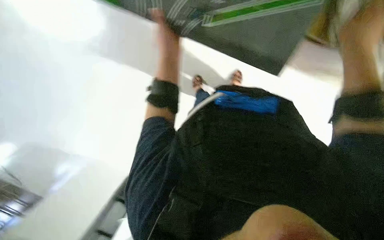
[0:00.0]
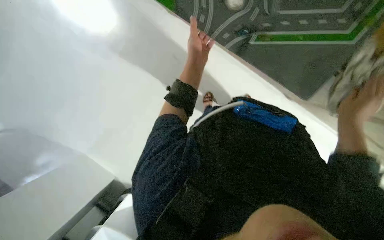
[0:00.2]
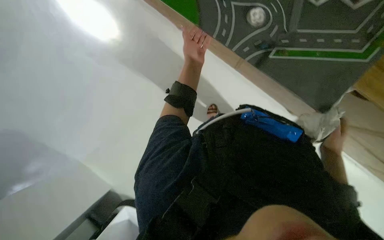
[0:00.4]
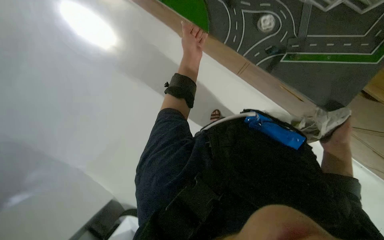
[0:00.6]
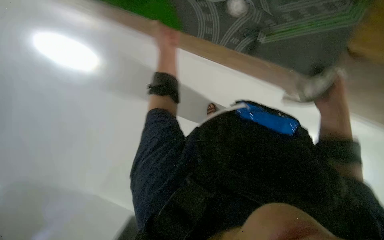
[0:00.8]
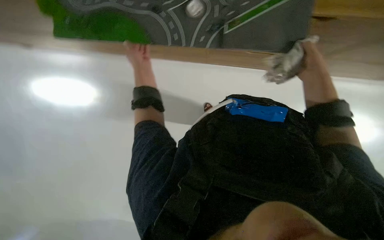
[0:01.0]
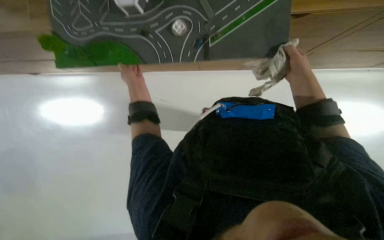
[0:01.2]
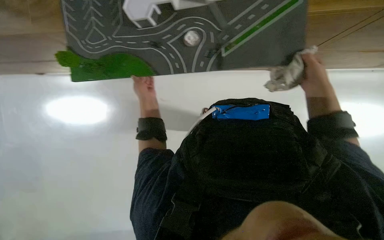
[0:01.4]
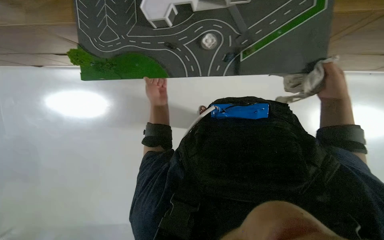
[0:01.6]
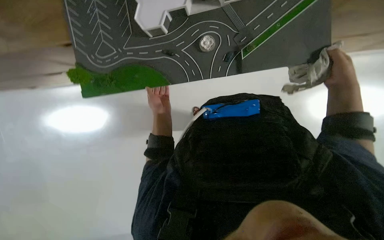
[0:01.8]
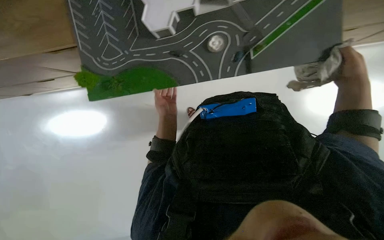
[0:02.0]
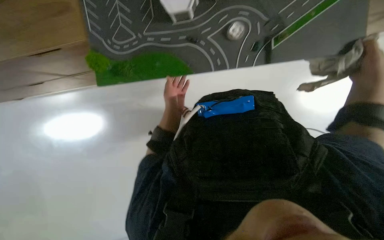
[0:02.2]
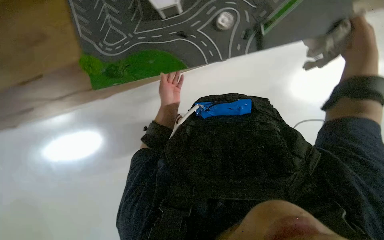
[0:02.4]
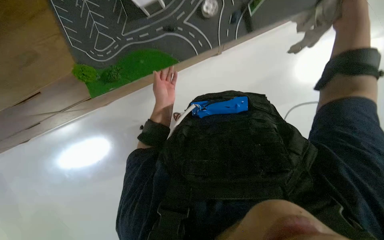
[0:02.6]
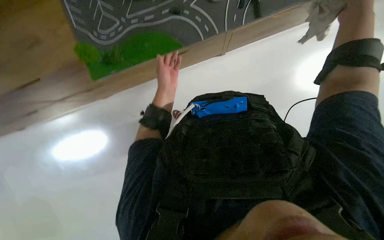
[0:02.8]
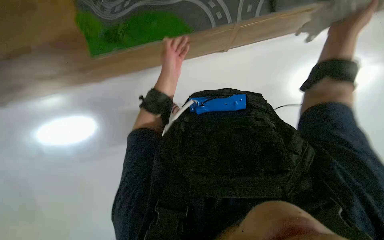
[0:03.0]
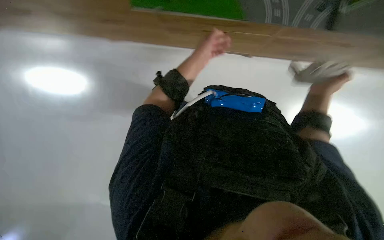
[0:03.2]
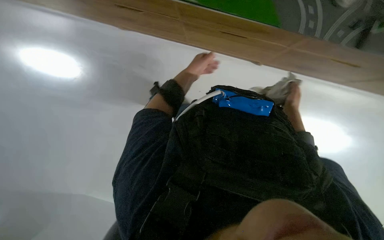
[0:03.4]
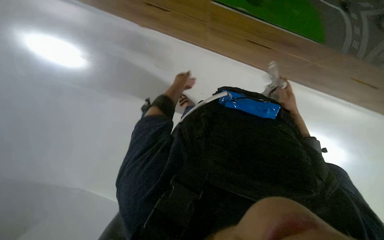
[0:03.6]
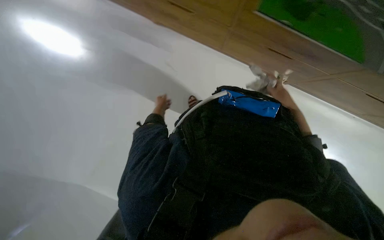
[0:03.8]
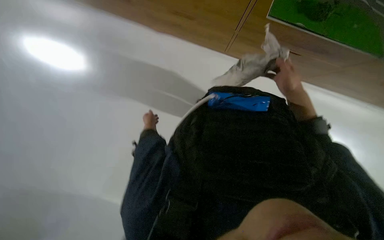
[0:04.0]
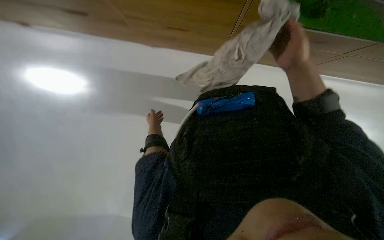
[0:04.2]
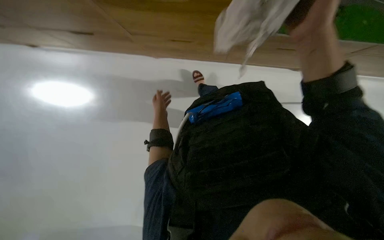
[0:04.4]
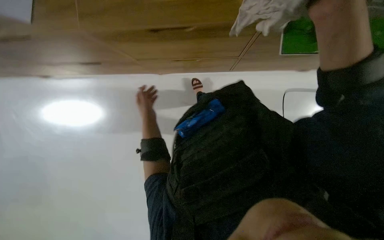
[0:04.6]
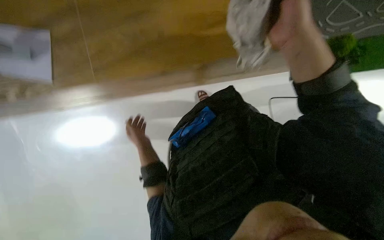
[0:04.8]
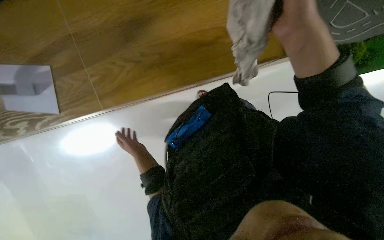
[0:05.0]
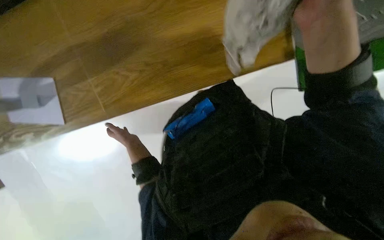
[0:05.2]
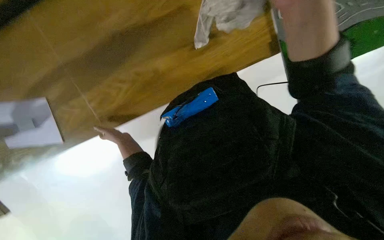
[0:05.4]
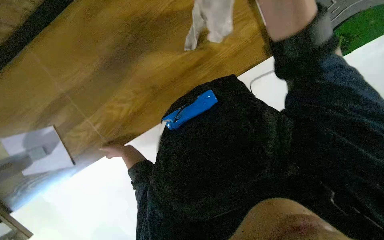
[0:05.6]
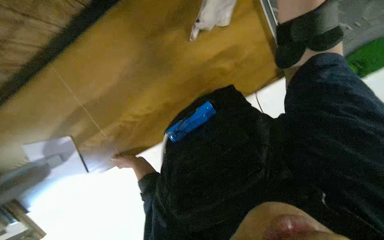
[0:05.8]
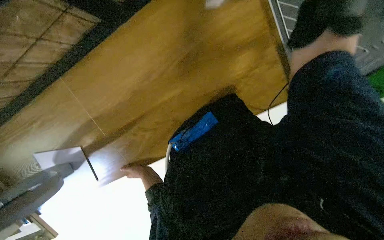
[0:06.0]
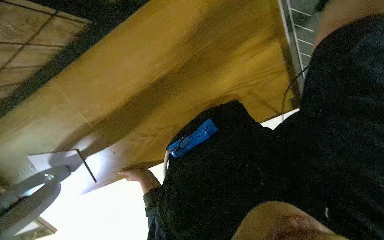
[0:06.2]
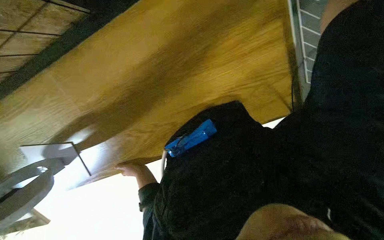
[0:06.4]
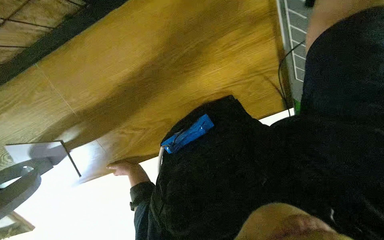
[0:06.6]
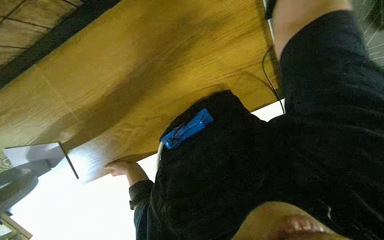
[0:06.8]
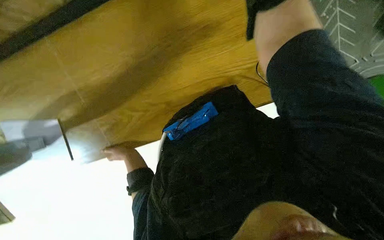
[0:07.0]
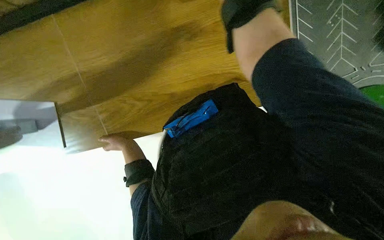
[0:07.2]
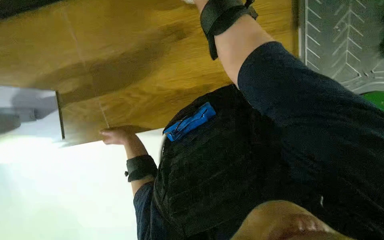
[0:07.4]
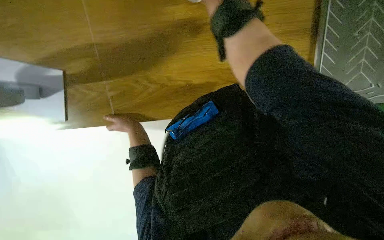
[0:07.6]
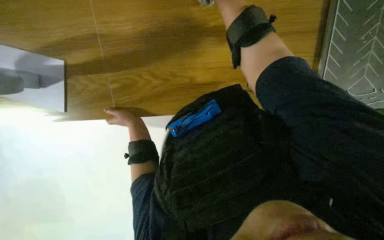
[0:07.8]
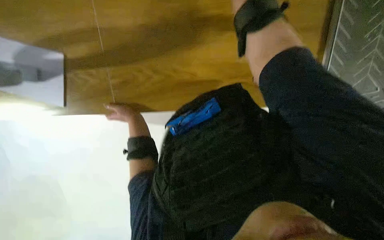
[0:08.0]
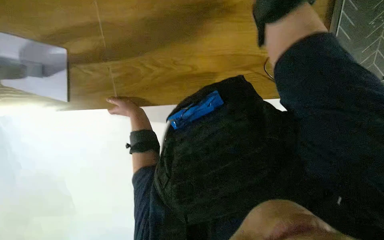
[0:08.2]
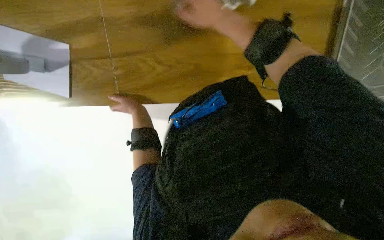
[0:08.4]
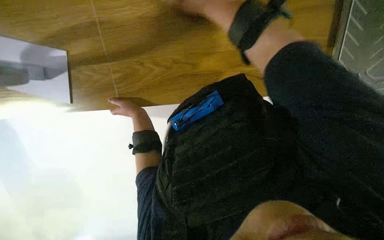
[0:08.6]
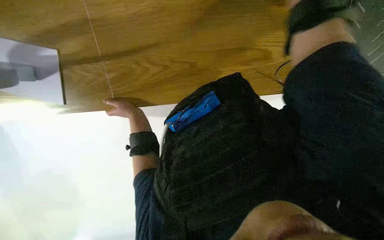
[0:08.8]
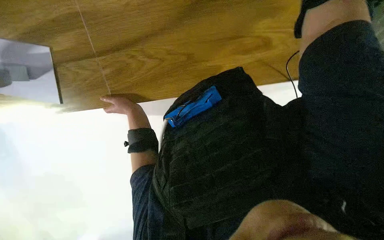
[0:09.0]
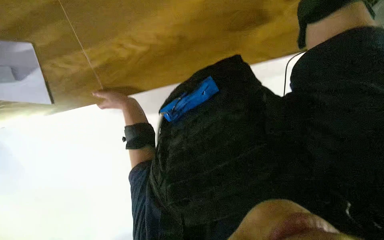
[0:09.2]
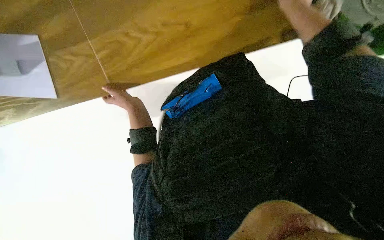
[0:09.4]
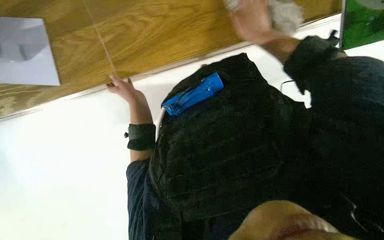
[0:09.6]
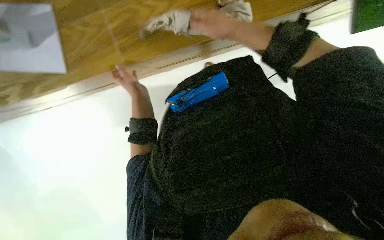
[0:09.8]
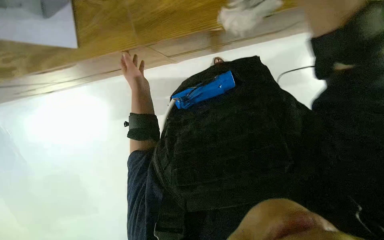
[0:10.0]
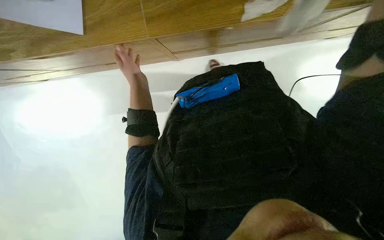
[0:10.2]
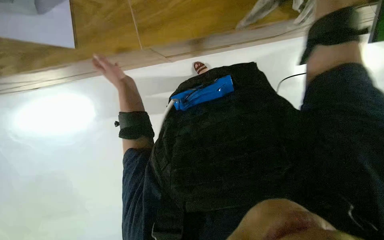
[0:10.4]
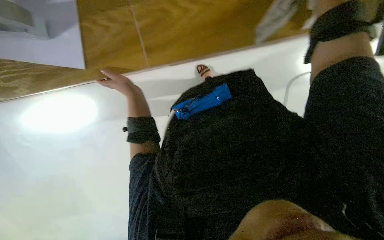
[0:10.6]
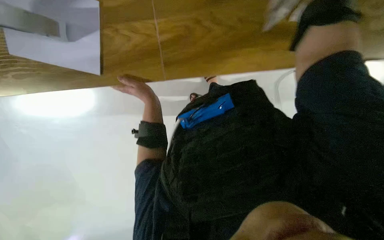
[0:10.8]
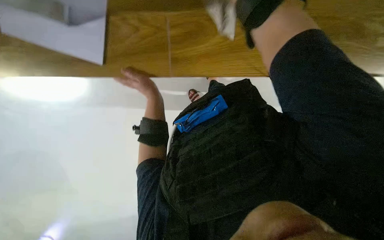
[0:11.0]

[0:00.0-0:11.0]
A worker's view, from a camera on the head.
Job: wiping surfaces.
The whole recording: Cleaning model pieces. The worker picks up and wipes various model pieces with a cloth.
0:00.0 to 0:01.6: The view tilts roughly 20 degrees upward. The right hand goes roughly 15 cm farther from the camera. Meanwhile the left hand moves to the left and farther from the camera, about 20 cm.
0:01.6 to 0:03.2: The right hand goes approximately 10 cm farther from the camera.
0:03.2 to 0:04.8: The camera is aimed approximately 20 degrees further to the left.
0:06.2 to 0:07.8: The view tilts roughly 15 degrees downward.
0:07.8 to 0:09.4: The view tips downward by some 15 degrees.

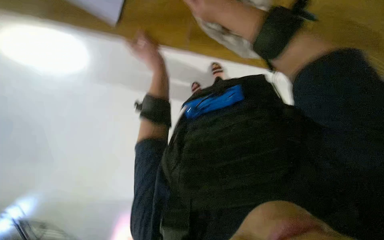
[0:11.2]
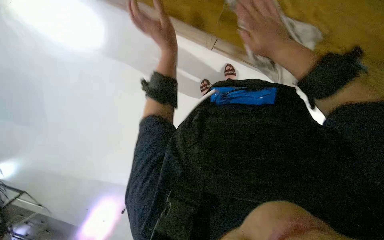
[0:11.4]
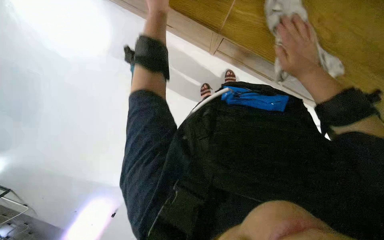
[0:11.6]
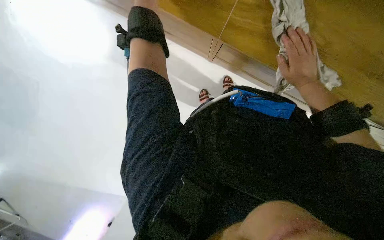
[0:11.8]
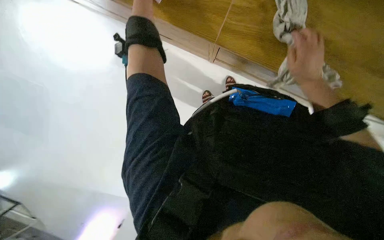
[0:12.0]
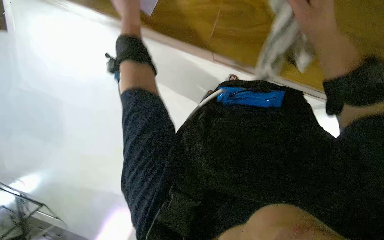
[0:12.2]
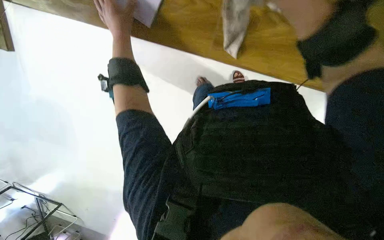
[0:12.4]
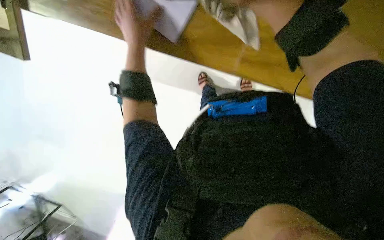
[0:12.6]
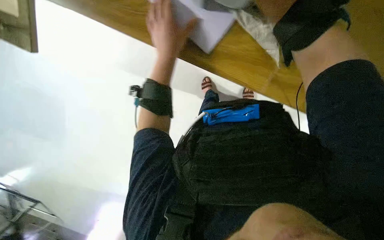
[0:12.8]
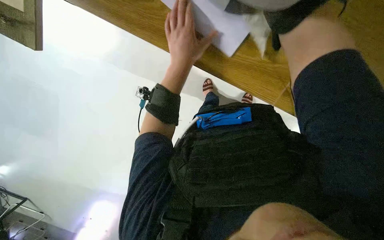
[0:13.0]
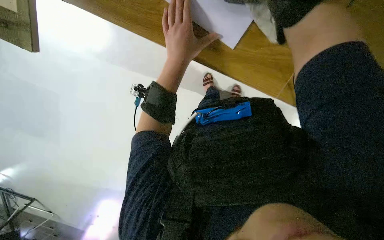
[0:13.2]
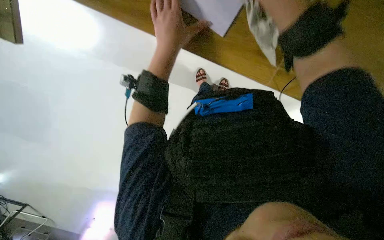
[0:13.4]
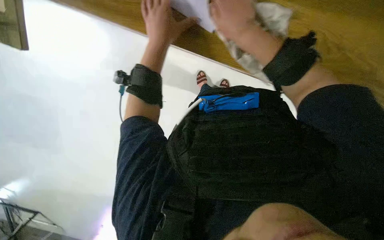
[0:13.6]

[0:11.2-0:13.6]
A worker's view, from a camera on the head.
Job: wiping surfaces.
The whole recording: Cleaning model pieces. The worker picks up and wipes various model pieces with a cloth.
0:11.2 to 0:12.4: The view tilts roughly 20 degrees downward.
0:12.4 to 0:13.6: The left hand travels to the right by about 10 cm.

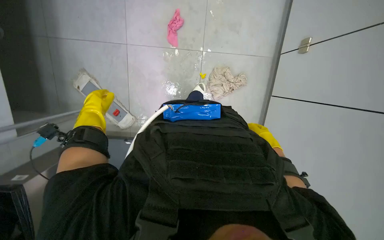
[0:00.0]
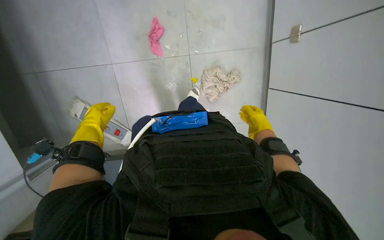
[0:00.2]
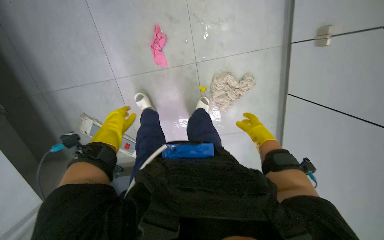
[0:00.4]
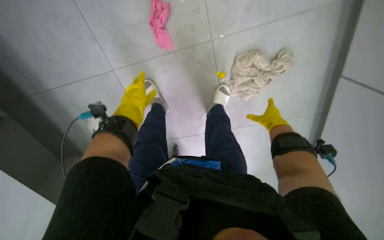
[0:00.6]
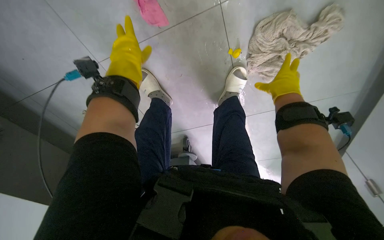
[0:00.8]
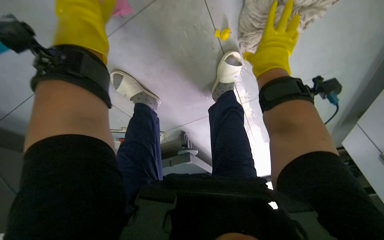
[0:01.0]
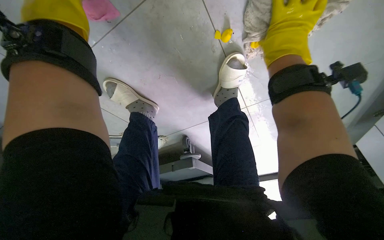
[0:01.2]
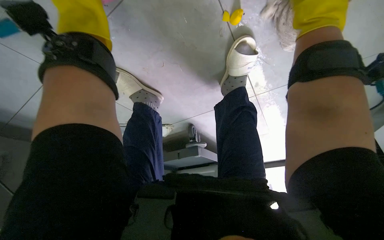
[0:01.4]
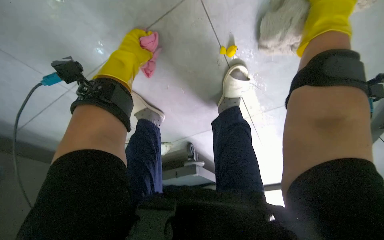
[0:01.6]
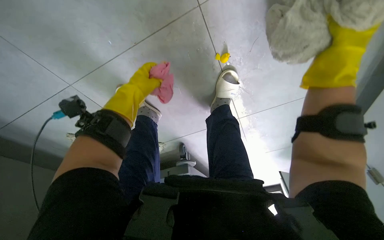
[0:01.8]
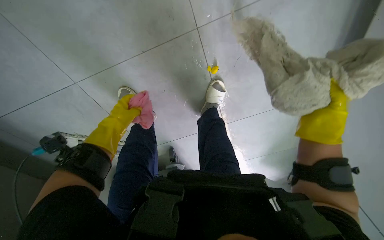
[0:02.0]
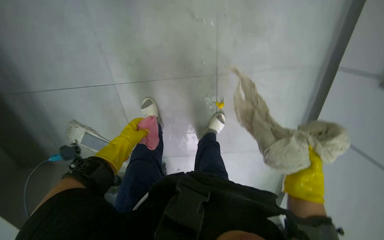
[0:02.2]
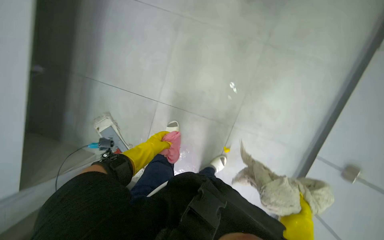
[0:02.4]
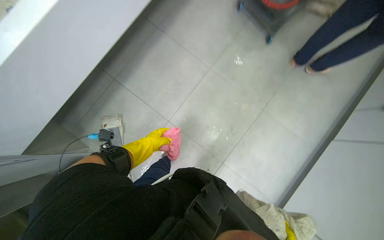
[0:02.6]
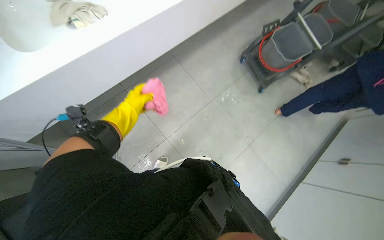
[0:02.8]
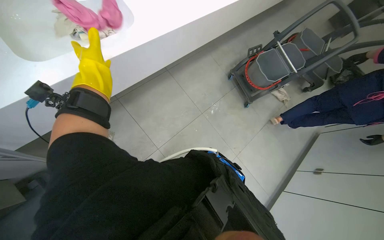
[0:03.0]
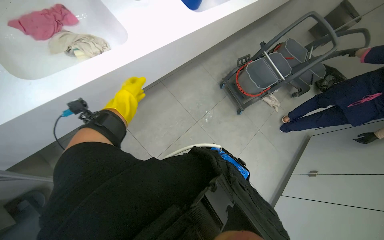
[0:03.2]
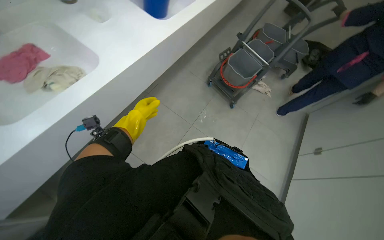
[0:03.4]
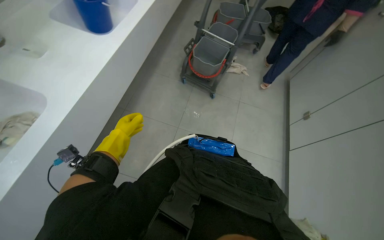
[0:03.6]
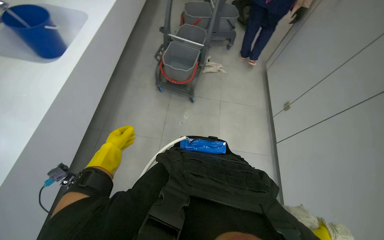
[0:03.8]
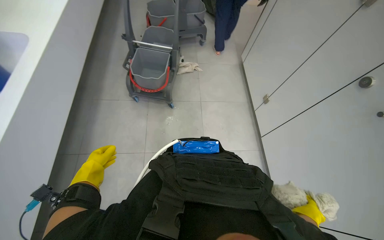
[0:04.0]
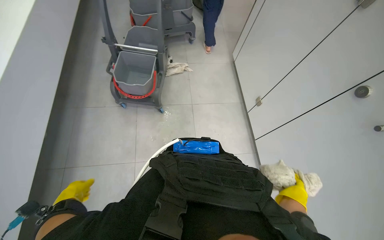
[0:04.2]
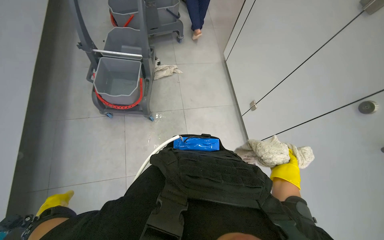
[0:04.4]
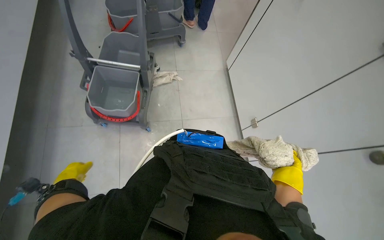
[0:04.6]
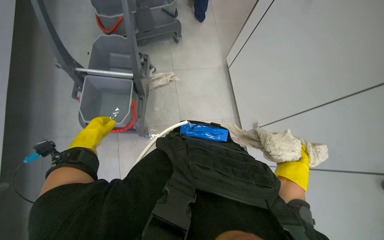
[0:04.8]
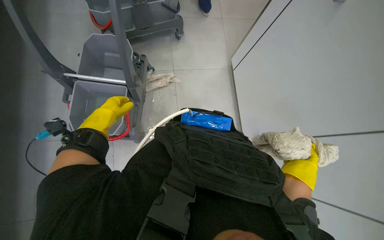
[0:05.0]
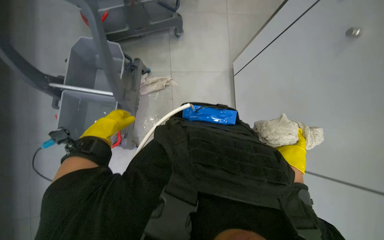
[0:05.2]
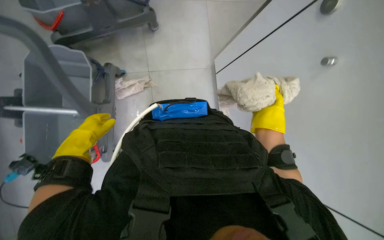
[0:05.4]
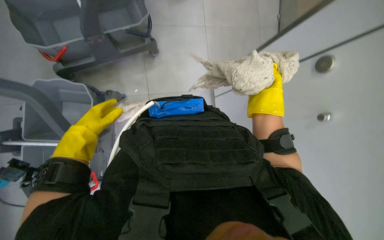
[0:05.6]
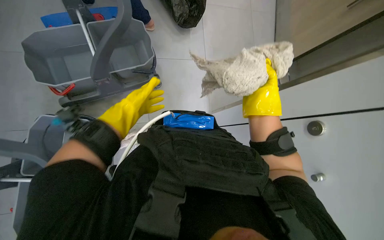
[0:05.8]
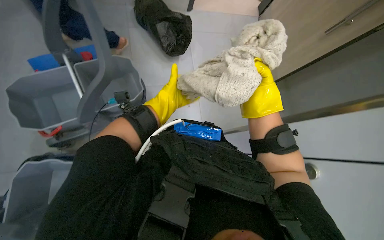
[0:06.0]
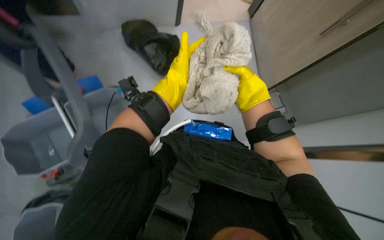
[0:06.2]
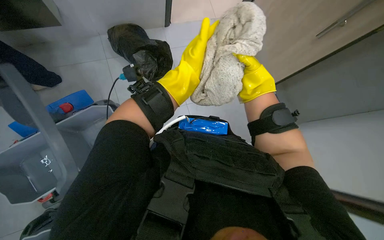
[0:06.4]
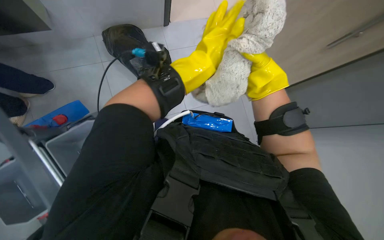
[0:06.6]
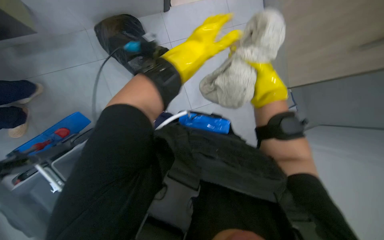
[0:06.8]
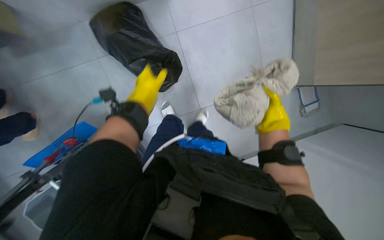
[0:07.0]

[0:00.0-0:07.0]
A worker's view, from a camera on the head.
Job: organizing items.
The whole recording: Organizing cloths and filling mop bucket. The worker organizes the cloths on the floor, places some into a plastic bag, and pours water from the sink into a bucket, then transfers it into the mop-washing bucket.
0:00.0 to 0:01.4: The head travels some 70 cm. The wearer looks roughly 30 degrees further downward.
0:01.4 to 0:02.8: The head travels some 50 cm. The view pans to the right by approximately 20 degrees. The view tips upward by approximately 40 degrees. The scene rotates clockwise by about 45 degrees.
0:02.8 to 0:04.2: The wearer moves about 50 cm. The head turns to the right by approximately 55 degrees.
0:04.2 to 0:05.6: The left hand goes some 60 cm up the picture and to the right. Meanwhile the right hand goes some 40 cm up the picture and farther from the camera.
0:05.6 to 0:07.0: The camera pitches upward, by some 15 degrees. The left hand is displaced up the picture and to the right by approximately 50 cm. The right hand shifts approximately 10 cm to the right.
